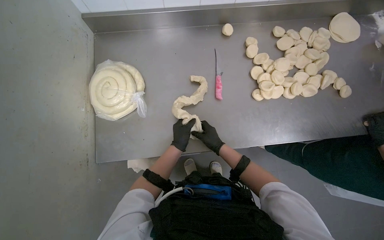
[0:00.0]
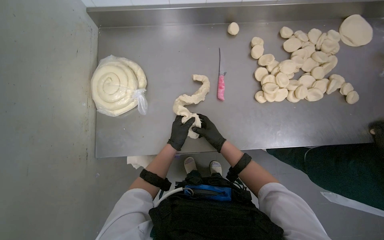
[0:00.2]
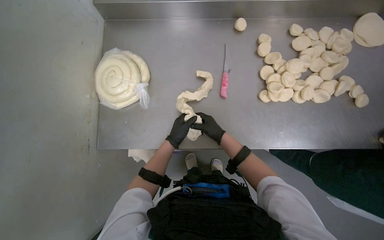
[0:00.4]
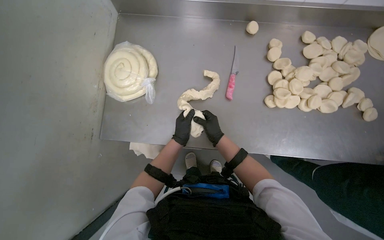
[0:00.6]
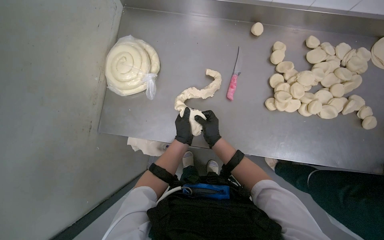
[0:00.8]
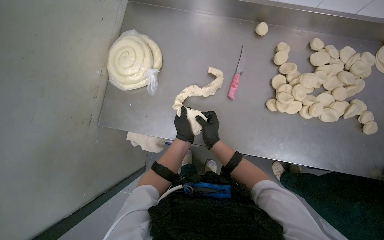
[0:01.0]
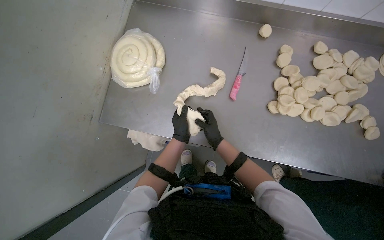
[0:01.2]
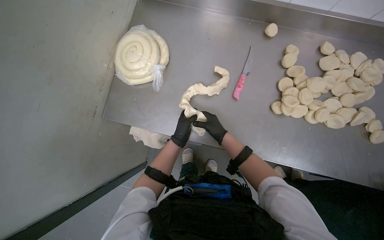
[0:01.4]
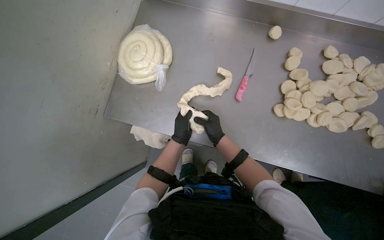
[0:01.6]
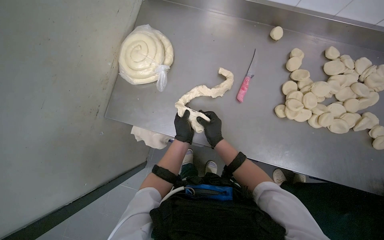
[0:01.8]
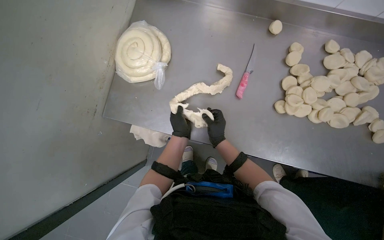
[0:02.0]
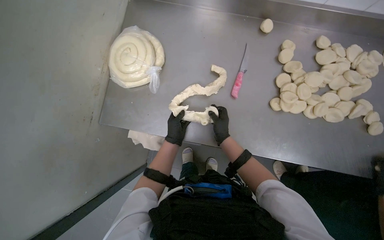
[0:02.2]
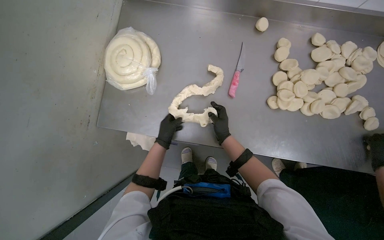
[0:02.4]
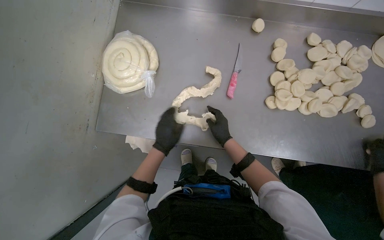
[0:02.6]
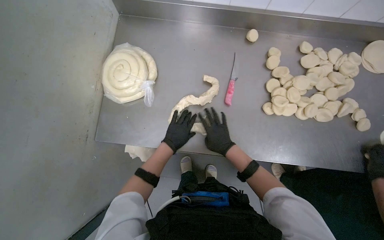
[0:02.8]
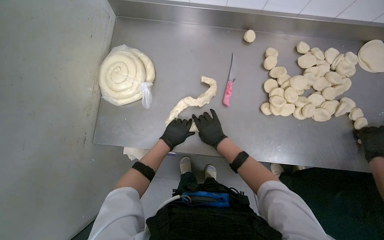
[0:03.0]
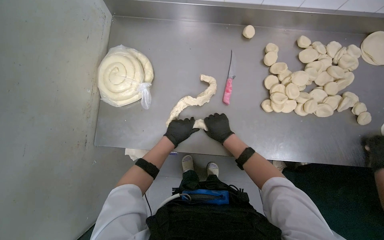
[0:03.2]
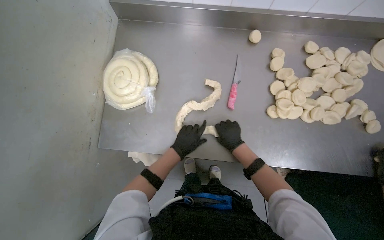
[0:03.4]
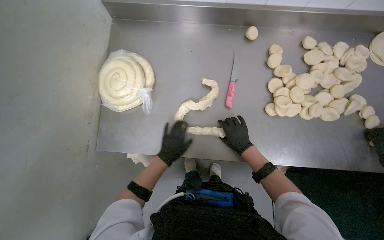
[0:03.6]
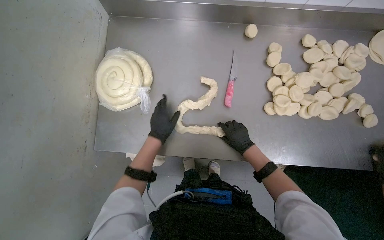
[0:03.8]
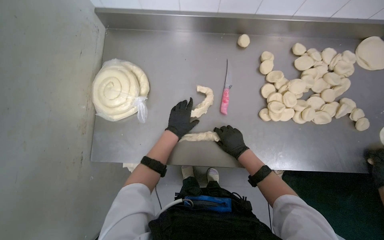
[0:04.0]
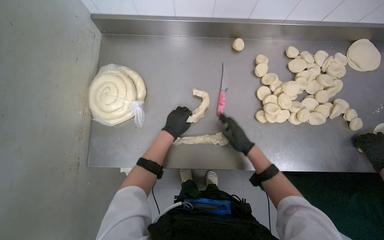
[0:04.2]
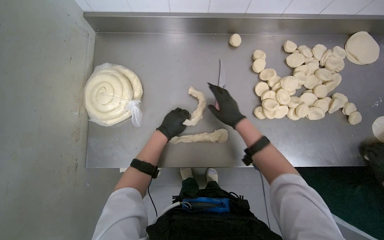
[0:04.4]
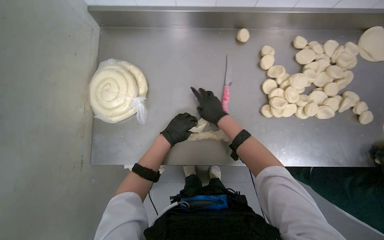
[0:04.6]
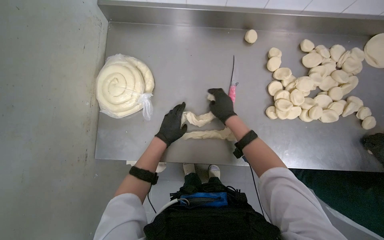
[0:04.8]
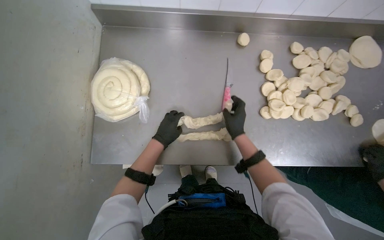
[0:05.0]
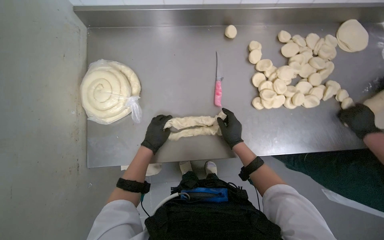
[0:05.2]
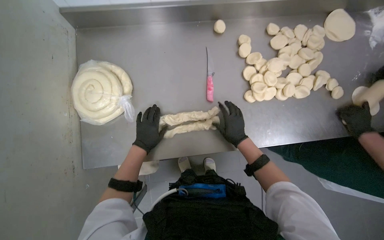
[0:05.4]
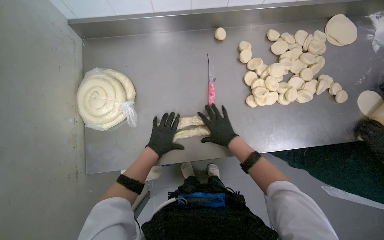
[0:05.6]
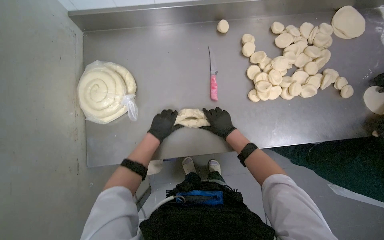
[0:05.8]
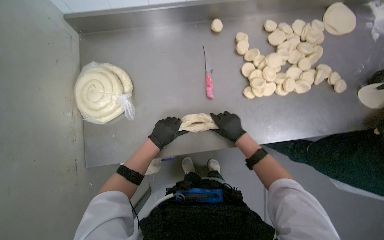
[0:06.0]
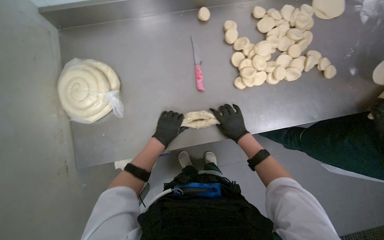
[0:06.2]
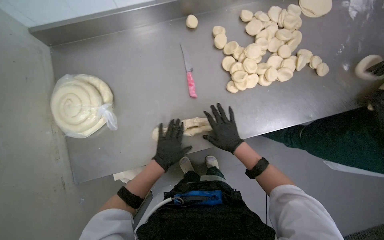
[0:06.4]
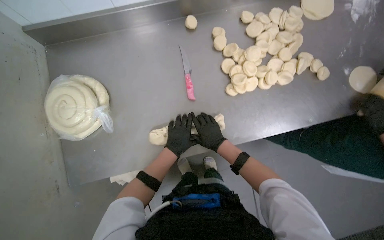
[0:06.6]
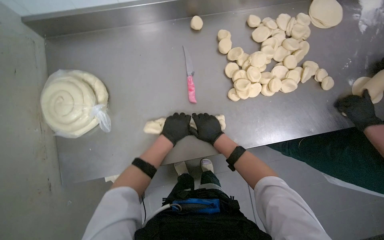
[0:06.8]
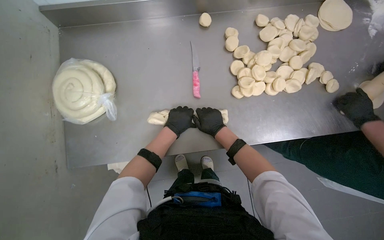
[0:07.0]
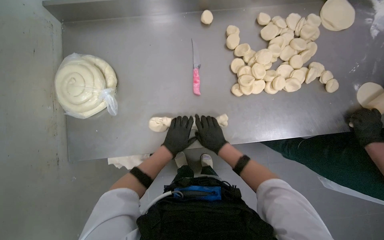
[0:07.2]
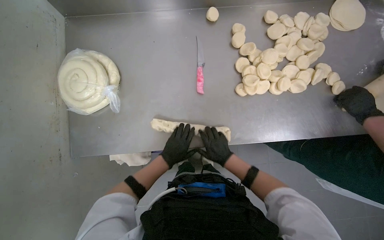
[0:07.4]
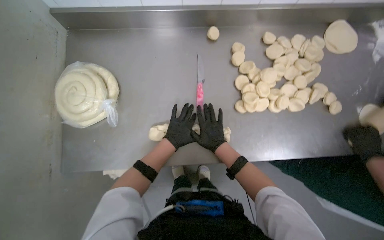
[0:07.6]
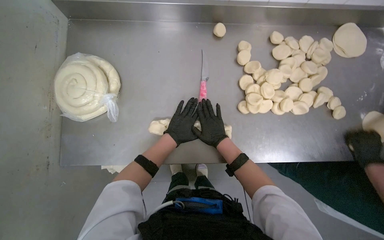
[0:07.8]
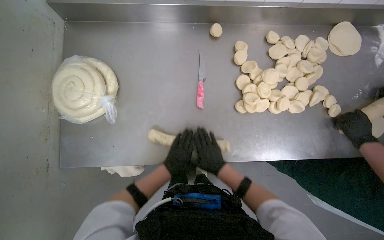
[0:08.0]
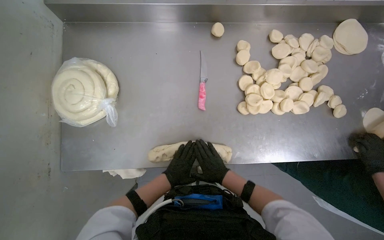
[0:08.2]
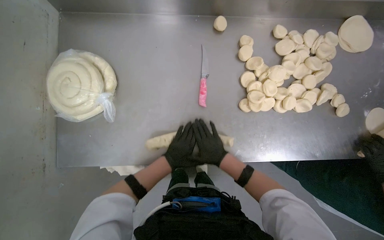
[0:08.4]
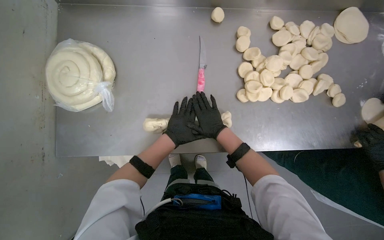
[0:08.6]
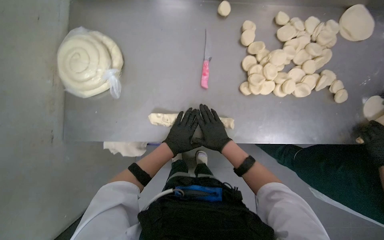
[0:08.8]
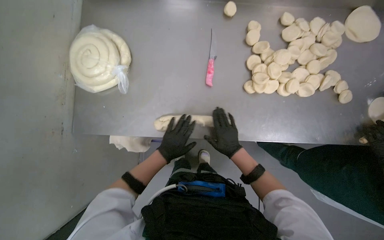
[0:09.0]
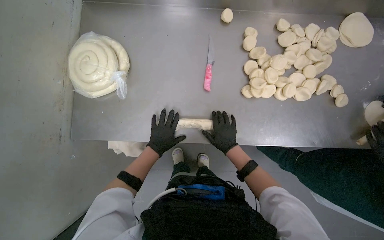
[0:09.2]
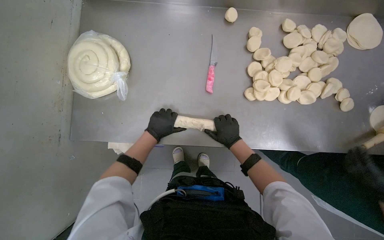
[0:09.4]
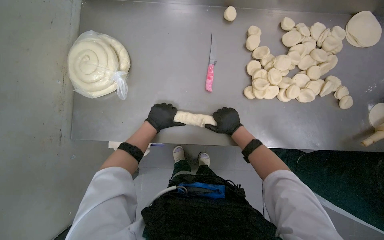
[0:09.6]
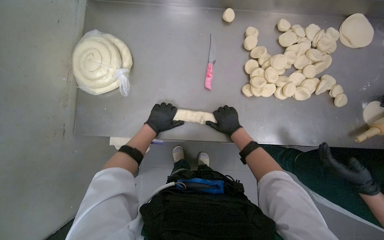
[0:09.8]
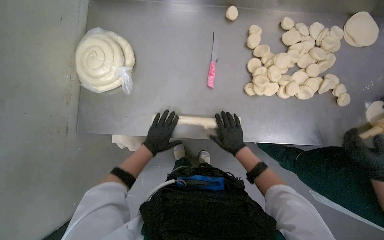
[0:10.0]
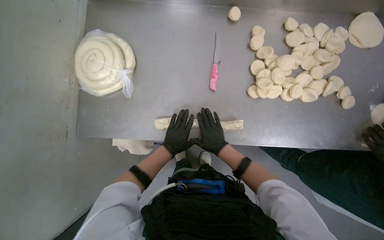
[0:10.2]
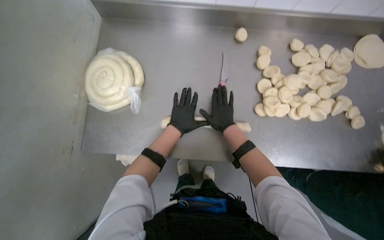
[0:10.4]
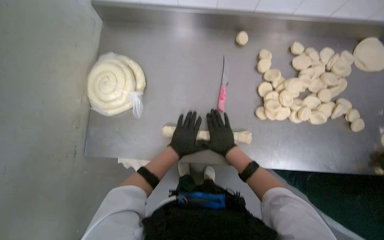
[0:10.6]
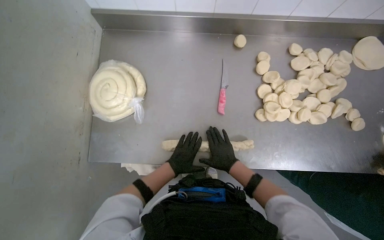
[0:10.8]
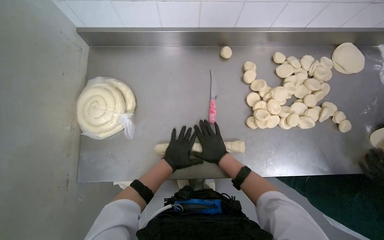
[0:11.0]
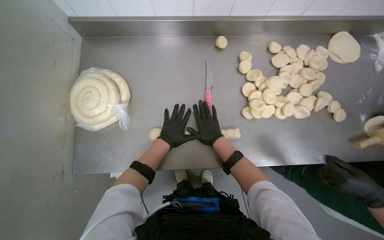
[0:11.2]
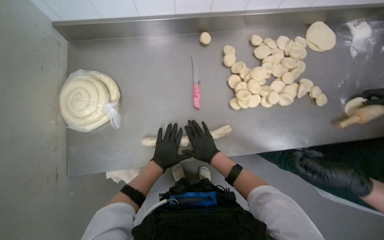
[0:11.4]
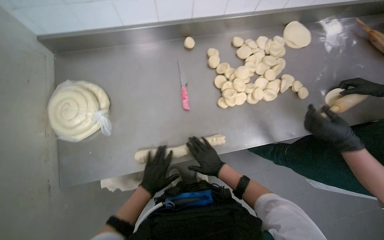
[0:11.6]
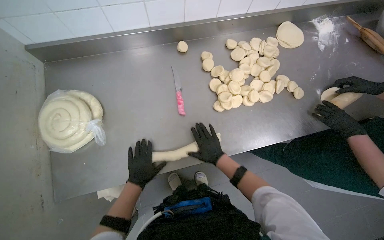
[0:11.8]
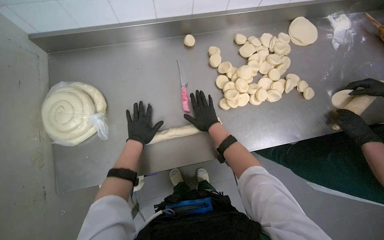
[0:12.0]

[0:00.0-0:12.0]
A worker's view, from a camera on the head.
Job: preparing food.
The whole recording: Stretching dough into ropes. The worker stretches and rolls a piece of dough into a long rope.
0:01.6 to 0:03.0: The hands are busy where they are.
0:03.0 to 0:04.4: The right hand shifts about 10 cm up the picture.
0:04.4 to 0:06.0: The right hand shifts approximately 15 cm down the picture.
0:06.0 to 0:07.6: The left hand goes about 10 cm to the right.
0:07.6 to 0:09.0: The left hand moves up and down the picture over roughly 15 cm, changing direction 2 times, while the right hand swings up and down the picture, some 15 cm each way, with 2 reversals.
0:09.0 to 0:10.4: The right hand moves up and down the picture over about 10 cm, changing direction 2 times. The left hand swings up and down the picture, roughly 10 cm each way, with 2 reversals.
0:10.4 to 0:12.0: The right hand swings up and down the picture, roughly 15 cm each way, with 3 reversals. The left hand goes up and down the picture, approximately 25 cm each way, reversing 3 times.

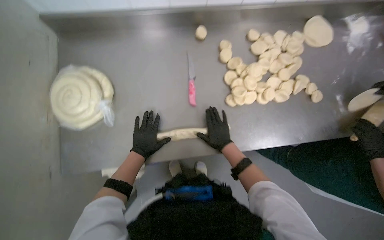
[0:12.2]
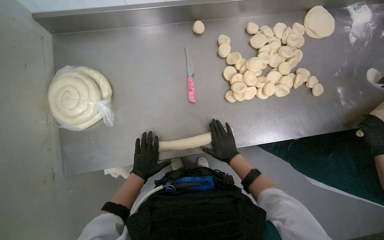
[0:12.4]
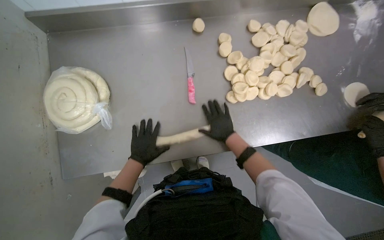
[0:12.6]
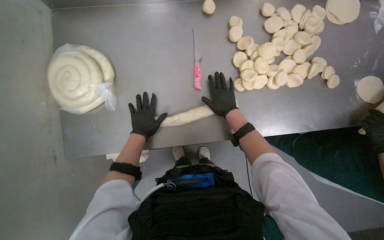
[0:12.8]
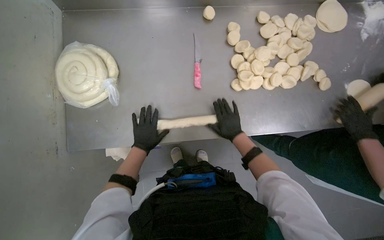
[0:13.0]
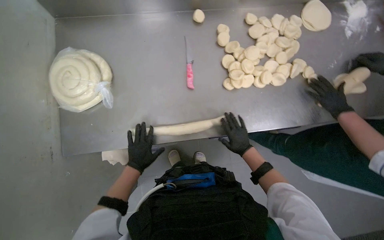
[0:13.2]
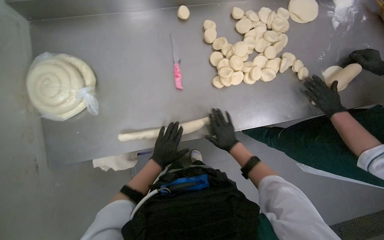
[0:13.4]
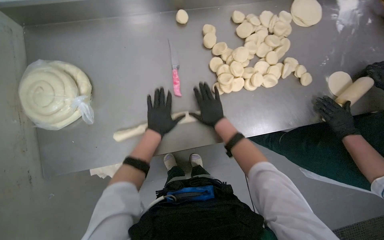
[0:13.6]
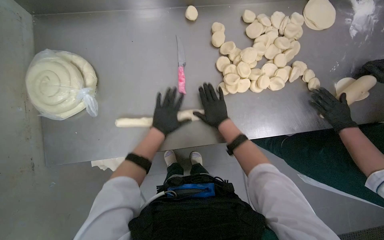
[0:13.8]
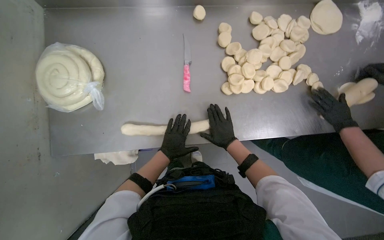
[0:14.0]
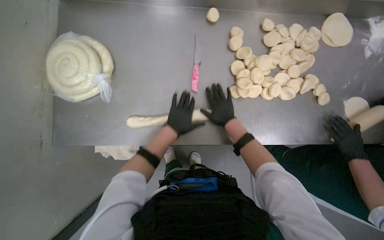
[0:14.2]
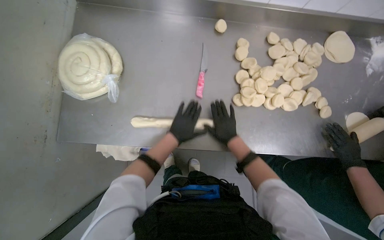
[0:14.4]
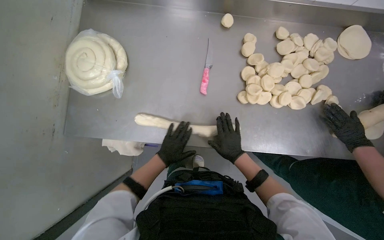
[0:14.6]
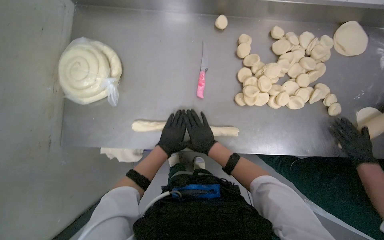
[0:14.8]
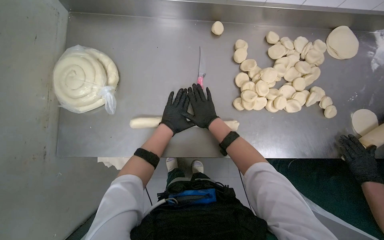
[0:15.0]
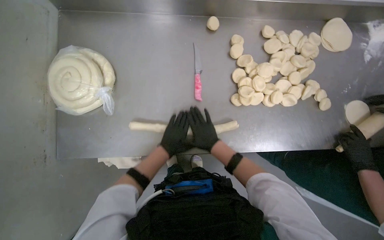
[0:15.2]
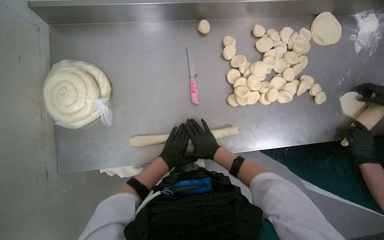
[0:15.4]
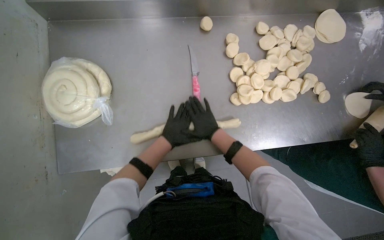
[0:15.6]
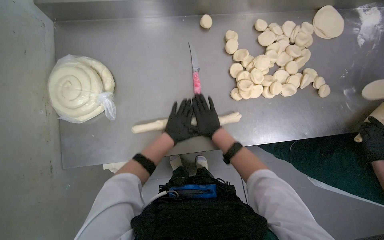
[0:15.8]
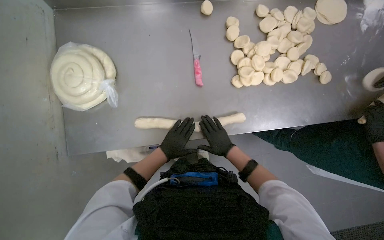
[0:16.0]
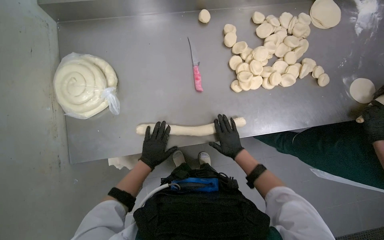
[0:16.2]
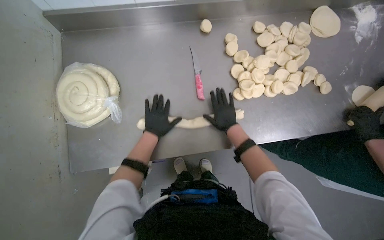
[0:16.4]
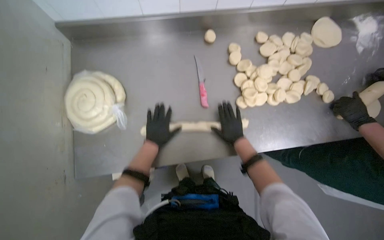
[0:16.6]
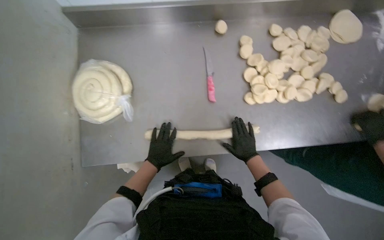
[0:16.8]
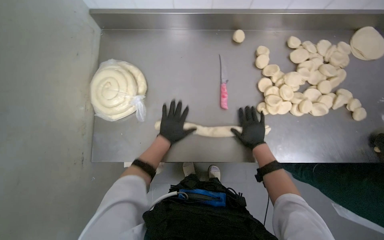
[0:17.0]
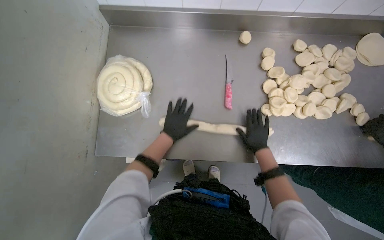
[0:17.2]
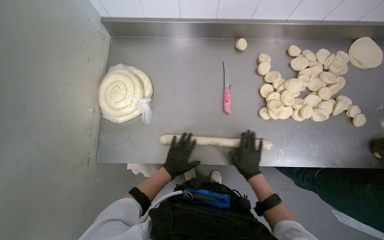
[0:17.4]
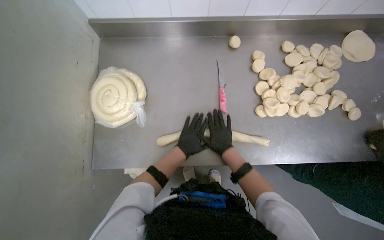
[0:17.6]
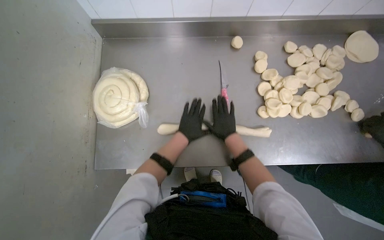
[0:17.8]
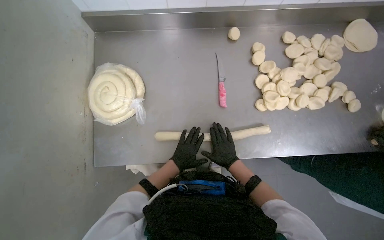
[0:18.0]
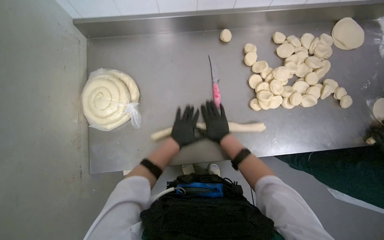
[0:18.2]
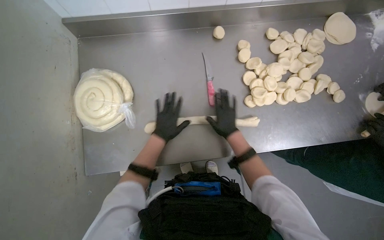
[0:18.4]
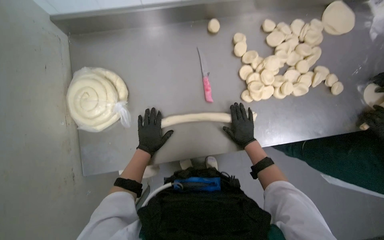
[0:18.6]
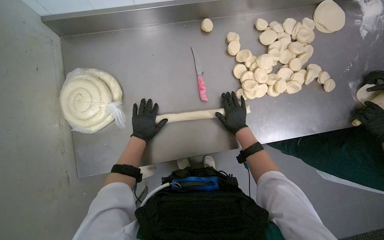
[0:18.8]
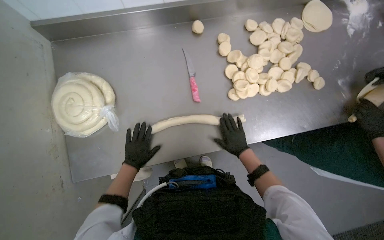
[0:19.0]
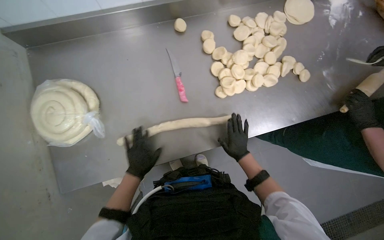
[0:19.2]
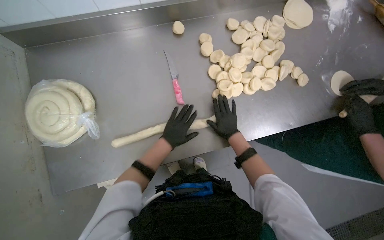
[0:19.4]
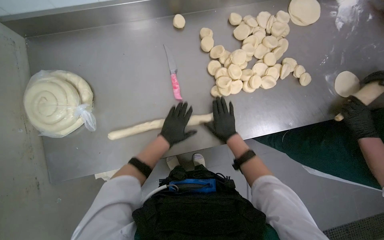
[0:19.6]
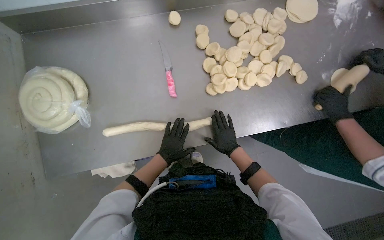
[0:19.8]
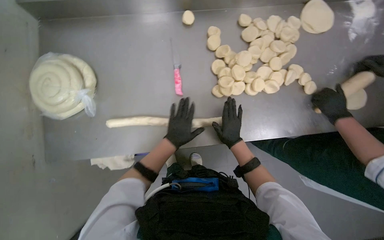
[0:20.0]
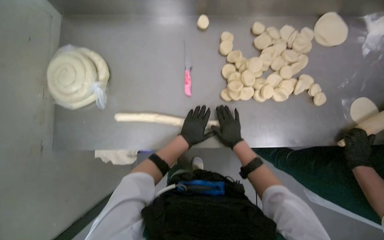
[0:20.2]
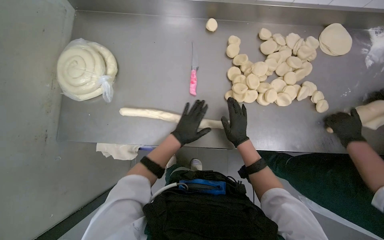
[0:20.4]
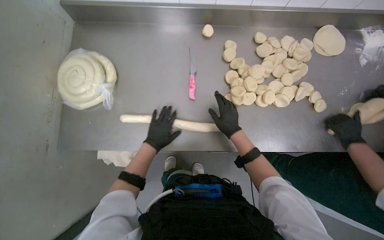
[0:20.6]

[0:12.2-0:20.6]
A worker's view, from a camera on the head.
Job: preparing food.
The whole recording: Stretching dough into ropes. The worker stretches and rolls a piece of dough into a long rope.
0:12.2 to 0:13.6: The left hand goes up and down the picture, some 15 cm each way, reversing 3 times; the right hand swings up and down the picture, some 15 cm each way, with 2 reversals.
0:13.6 to 0:15.0: The left hand goes up and down the picture, approximately 10 cm each way, reversing 3 times. Meanwhile the right hand moves up and down the picture over some 15 cm, changing direction 3 times.
0:15.0 to 0:16.4: The right hand goes up and down the picture, approximately 10 cm each way, reversing 3 times, while the left hand moves up and down the picture over about 15 cm, changing direction 3 times.
0:16.4 to 0:17.8: The left hand moves up and down the picture over approximately 15 cm, changing direction 3 times; the right hand moves roughly 10 cm down the picture and comes back.
0:17.8 to 0:19.2: Everything in view rotates roughly 30 degrees clockwise.
0:19.2 to 0:20.6: The right hand goes approximately 15 cm up the picture. The left hand travels to the right and back again, approximately 20 cm each way.
